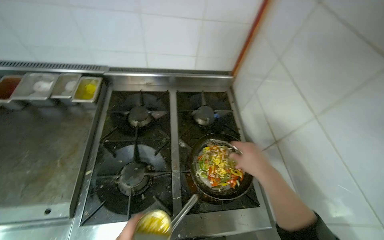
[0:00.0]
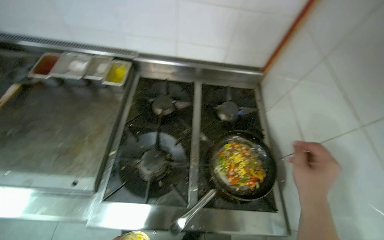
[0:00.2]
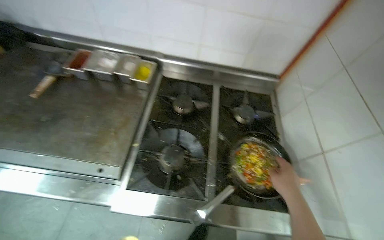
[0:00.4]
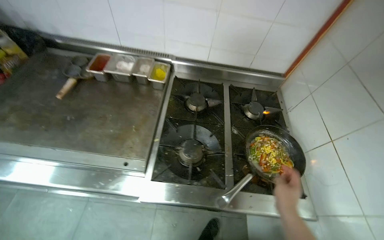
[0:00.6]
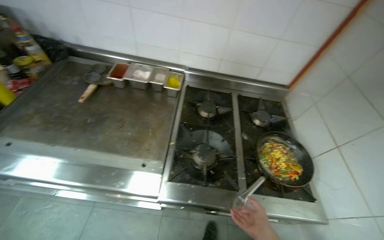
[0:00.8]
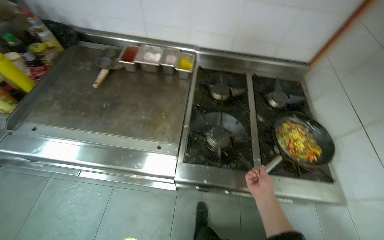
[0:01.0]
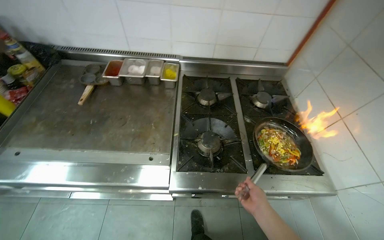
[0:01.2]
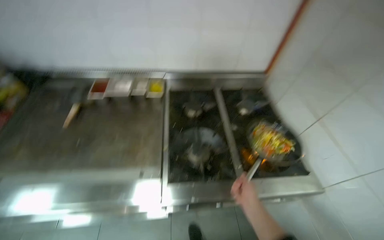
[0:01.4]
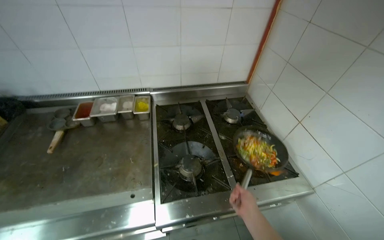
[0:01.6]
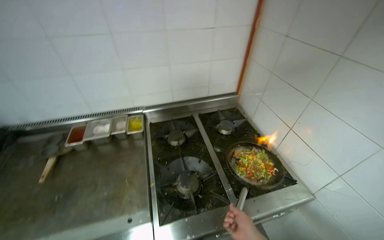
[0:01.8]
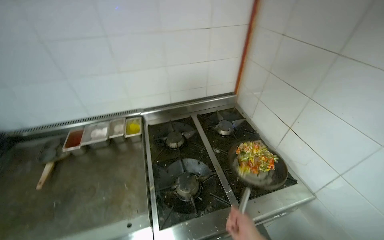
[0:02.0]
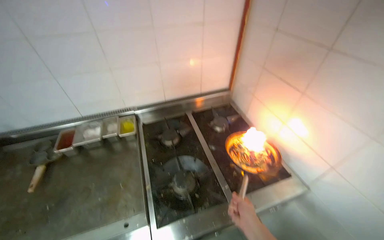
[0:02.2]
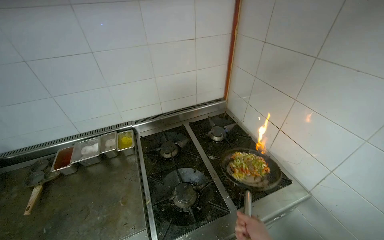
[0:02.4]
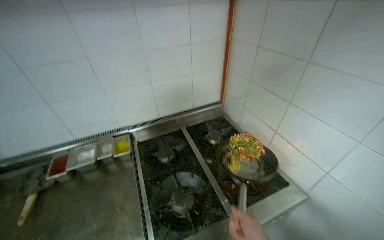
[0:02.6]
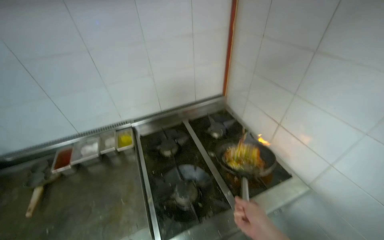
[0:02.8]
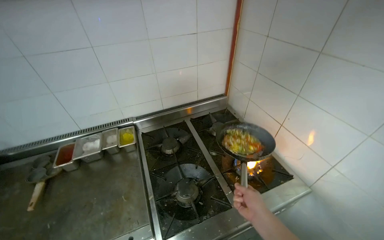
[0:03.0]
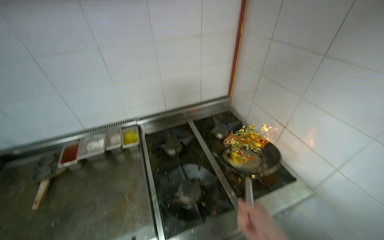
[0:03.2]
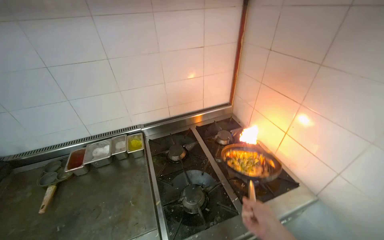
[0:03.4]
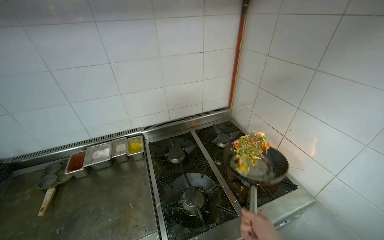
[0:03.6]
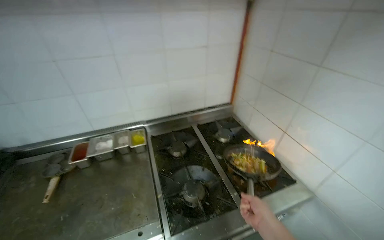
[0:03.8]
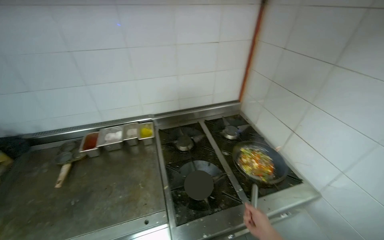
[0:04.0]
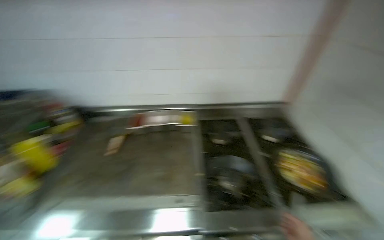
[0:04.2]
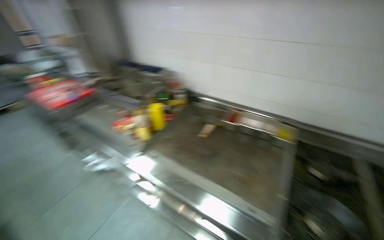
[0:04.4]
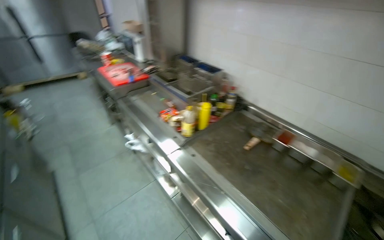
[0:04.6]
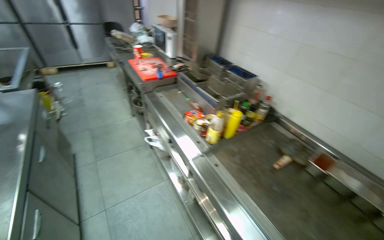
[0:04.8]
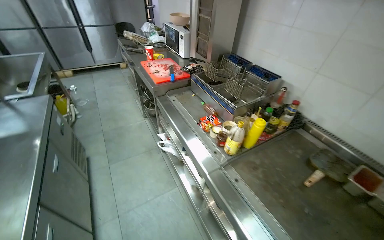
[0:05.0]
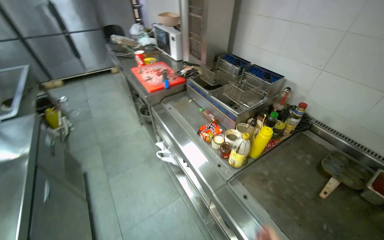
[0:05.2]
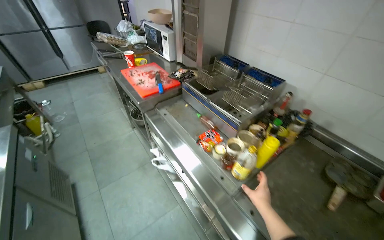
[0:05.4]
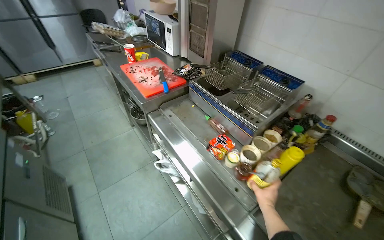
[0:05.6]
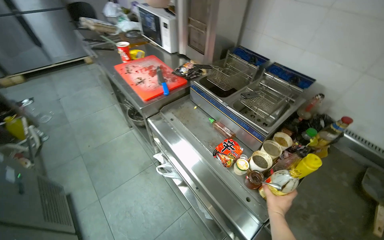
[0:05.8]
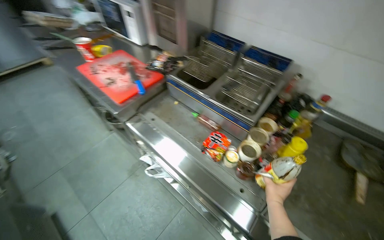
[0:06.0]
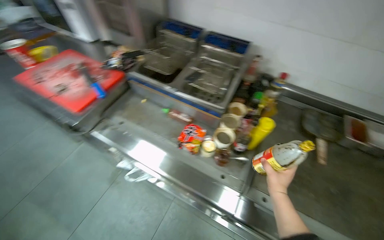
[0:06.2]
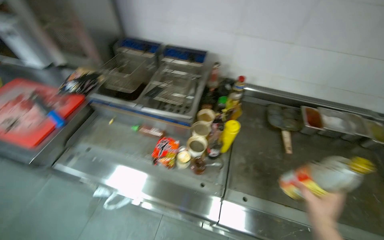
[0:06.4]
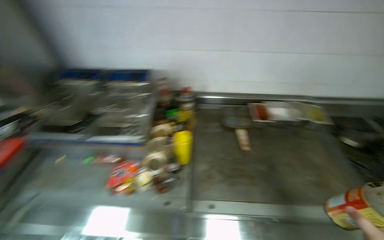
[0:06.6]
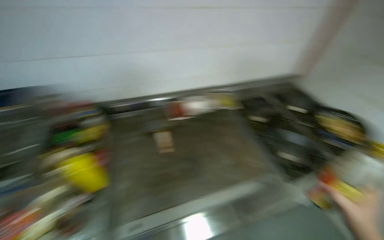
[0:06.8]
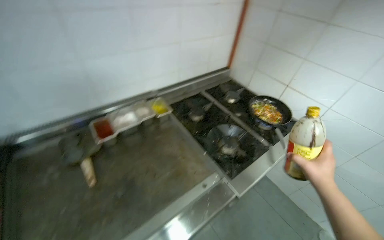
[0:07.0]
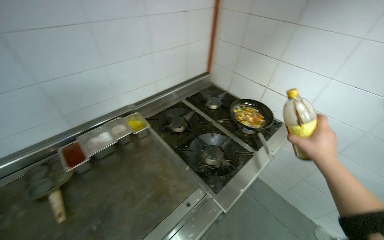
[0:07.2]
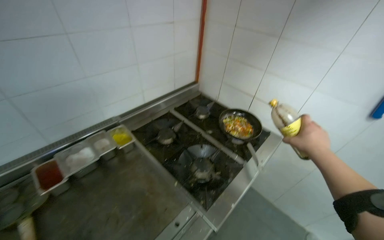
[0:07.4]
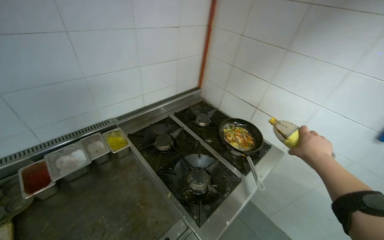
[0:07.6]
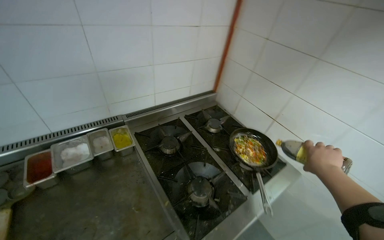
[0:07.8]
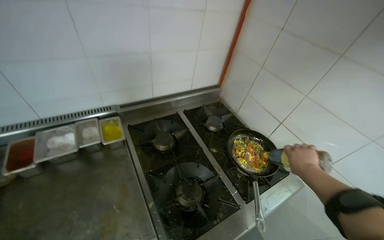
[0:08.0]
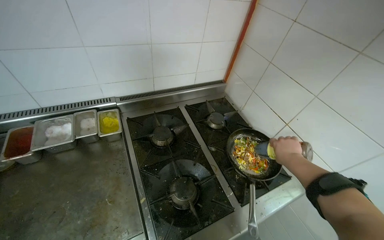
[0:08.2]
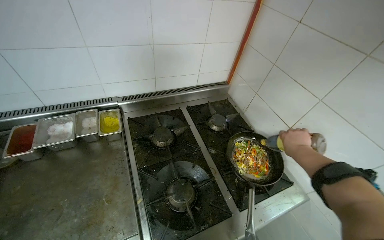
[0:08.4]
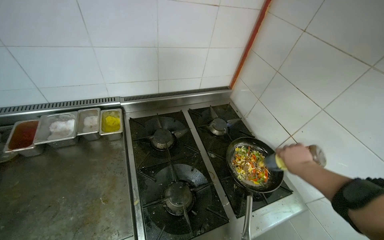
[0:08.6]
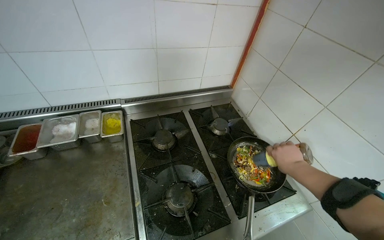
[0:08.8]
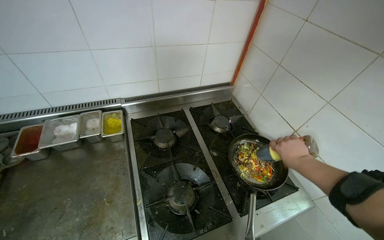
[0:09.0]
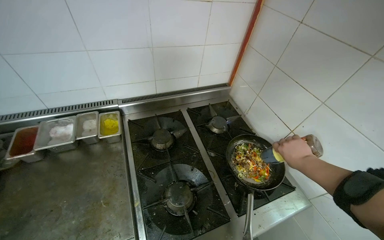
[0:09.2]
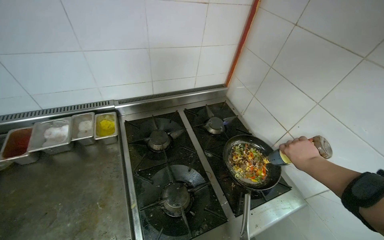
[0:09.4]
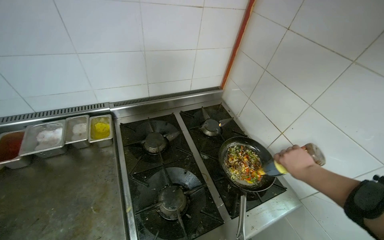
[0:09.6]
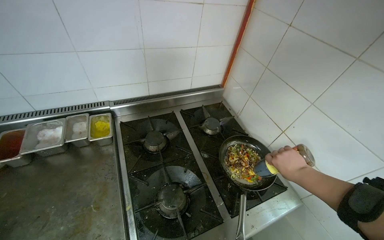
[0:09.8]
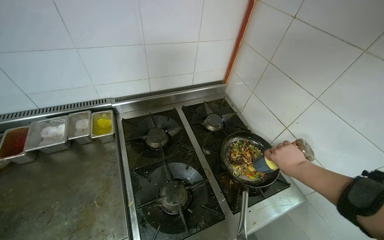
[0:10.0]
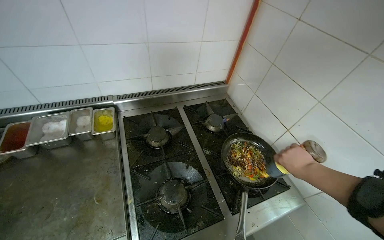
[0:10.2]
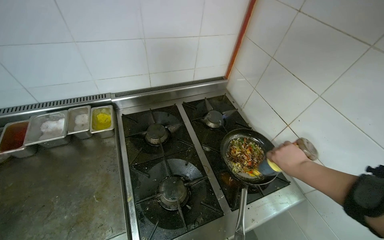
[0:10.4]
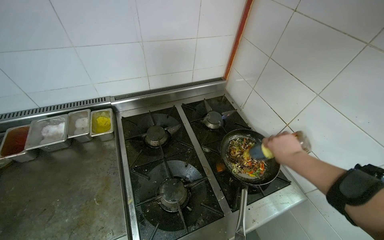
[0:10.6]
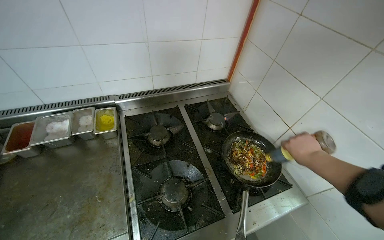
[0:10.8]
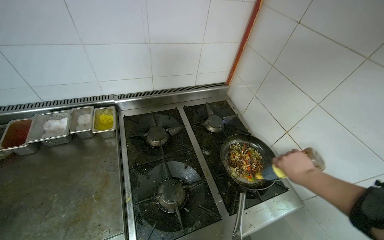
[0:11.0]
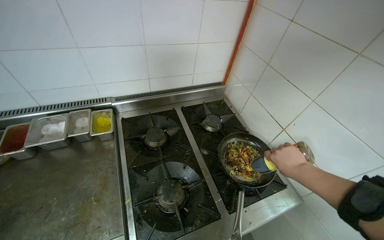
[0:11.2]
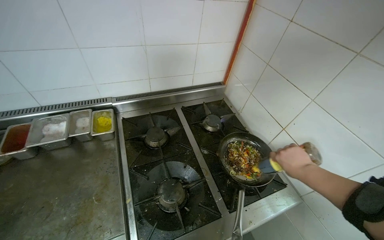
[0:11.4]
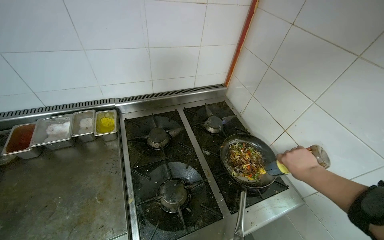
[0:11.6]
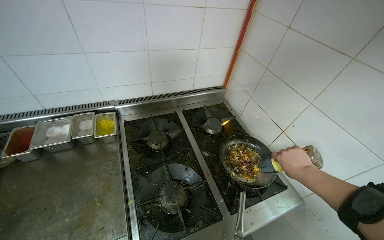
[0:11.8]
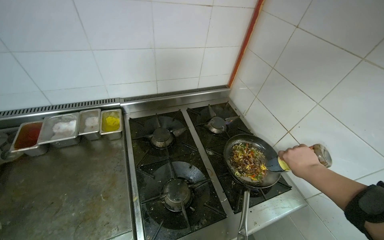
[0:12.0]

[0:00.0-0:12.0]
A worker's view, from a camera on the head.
Job: cooking food.
The whole recording: Cooking food in pan. The worker adds ingredients to a pan and stirs them on the stove.
0:00.0 to 0:01.6: The right hand travels down the picture by roughly 20 cm.
0:03.0 to 0:04.4: The wearer's head swings approximately 50 degrees to the left.
0:04.4 to 0:06.0: The camera travels some 90 cm. The camera pitches downward, by some 15 degrees.
0:06.0 to 0:07.6: The camera is carried roughly 90 cm. The head turns to the right by about 85 degrees.
0:07.6 to 0:09.0: The head turns to the left by about 25 degrees.

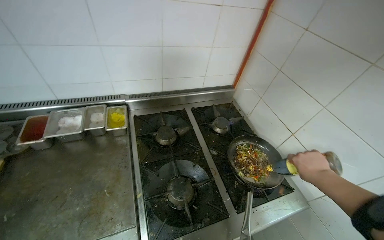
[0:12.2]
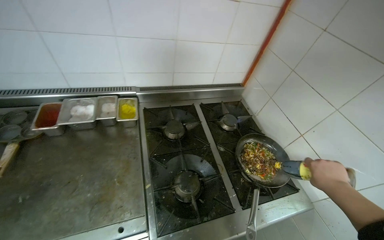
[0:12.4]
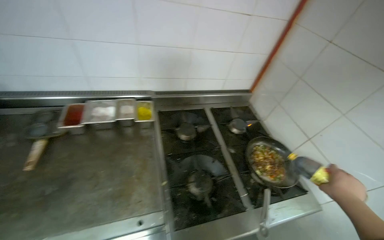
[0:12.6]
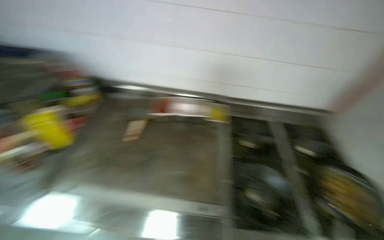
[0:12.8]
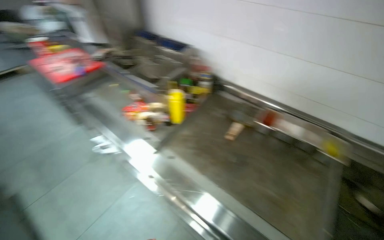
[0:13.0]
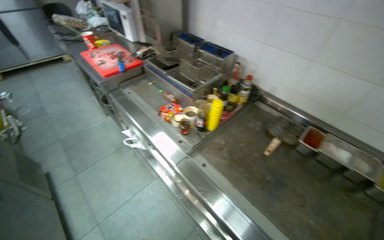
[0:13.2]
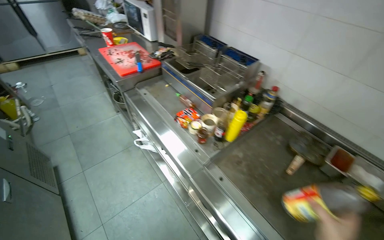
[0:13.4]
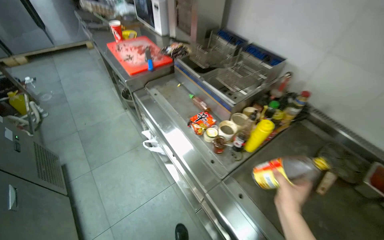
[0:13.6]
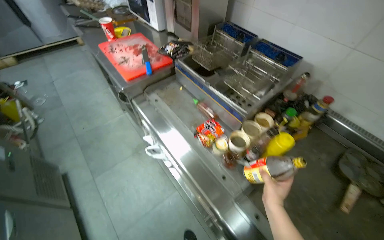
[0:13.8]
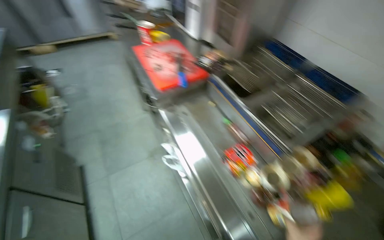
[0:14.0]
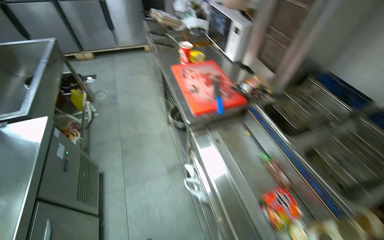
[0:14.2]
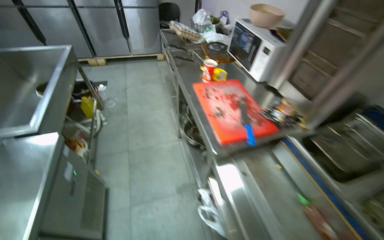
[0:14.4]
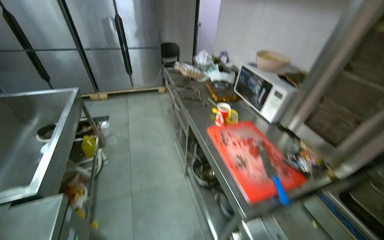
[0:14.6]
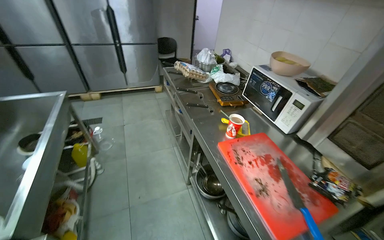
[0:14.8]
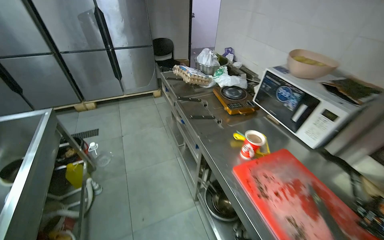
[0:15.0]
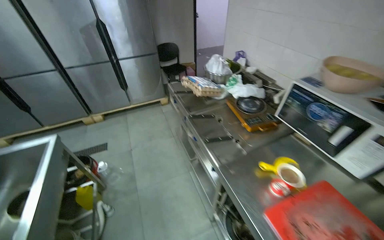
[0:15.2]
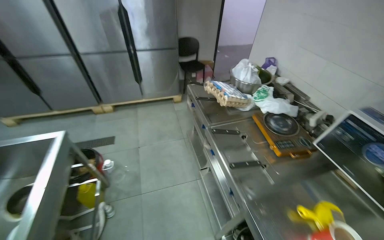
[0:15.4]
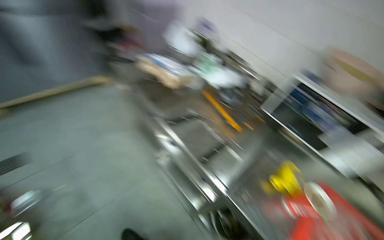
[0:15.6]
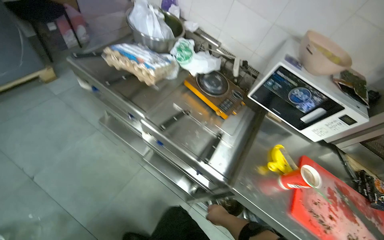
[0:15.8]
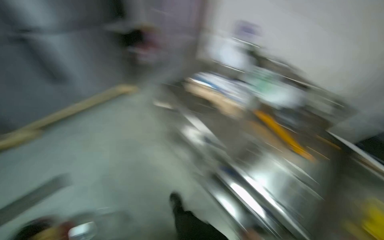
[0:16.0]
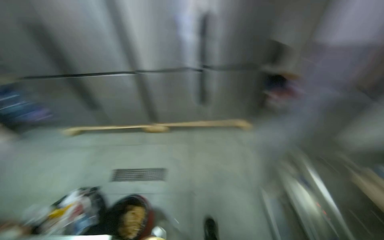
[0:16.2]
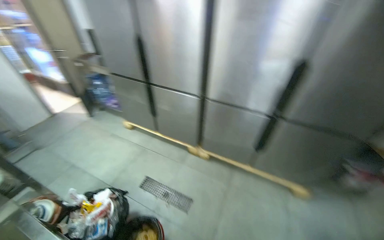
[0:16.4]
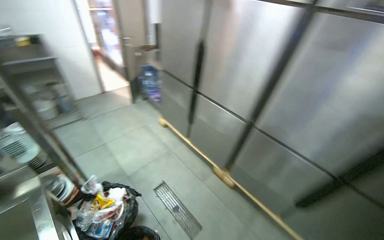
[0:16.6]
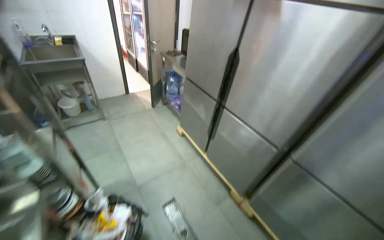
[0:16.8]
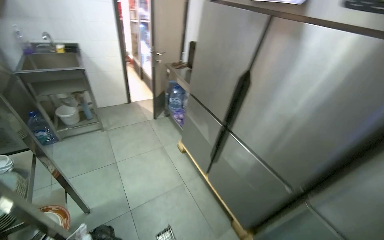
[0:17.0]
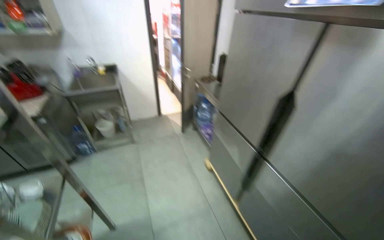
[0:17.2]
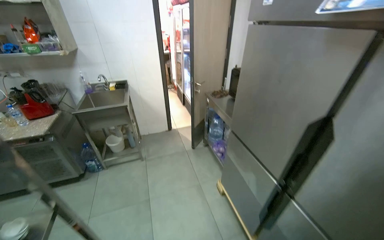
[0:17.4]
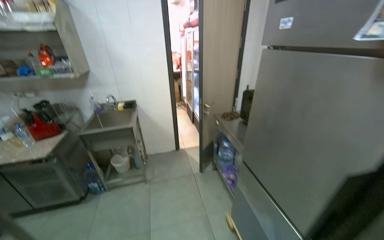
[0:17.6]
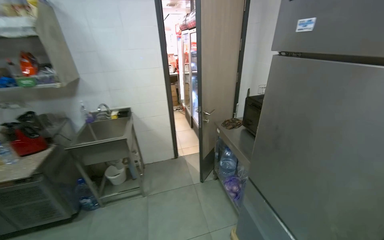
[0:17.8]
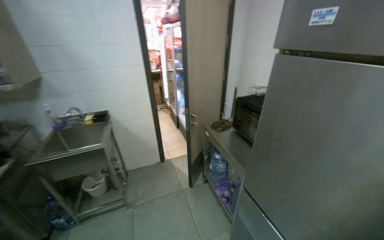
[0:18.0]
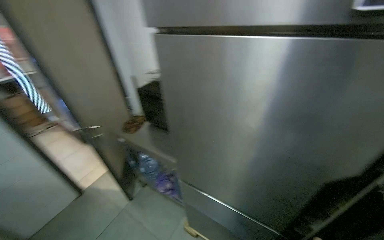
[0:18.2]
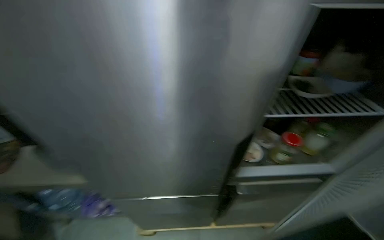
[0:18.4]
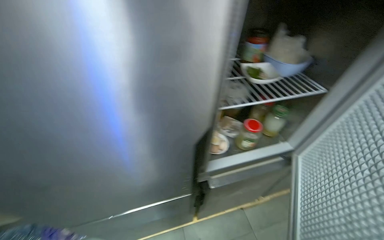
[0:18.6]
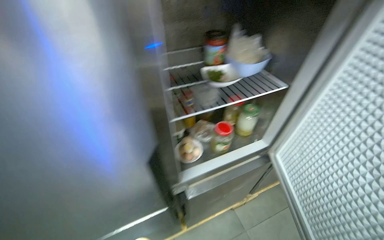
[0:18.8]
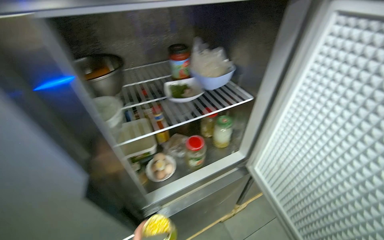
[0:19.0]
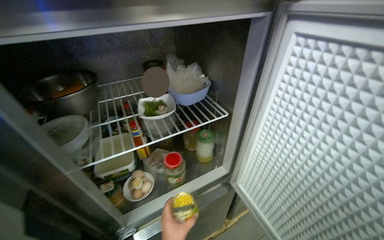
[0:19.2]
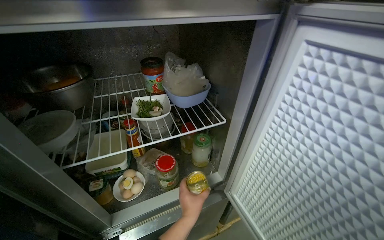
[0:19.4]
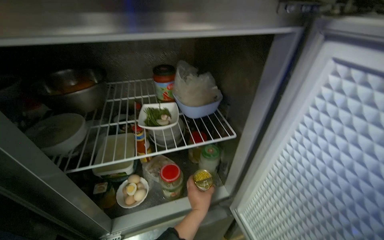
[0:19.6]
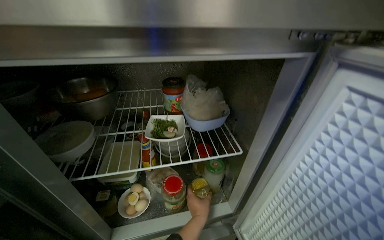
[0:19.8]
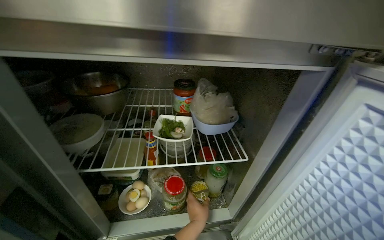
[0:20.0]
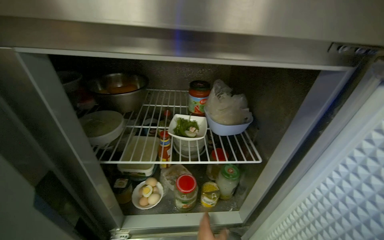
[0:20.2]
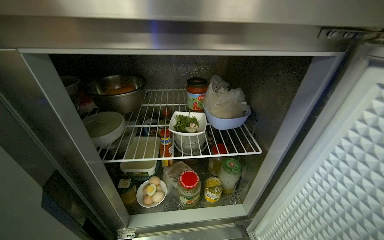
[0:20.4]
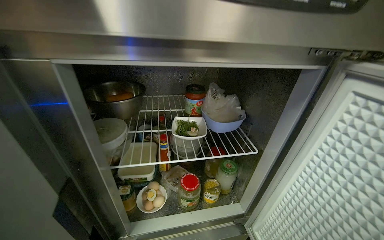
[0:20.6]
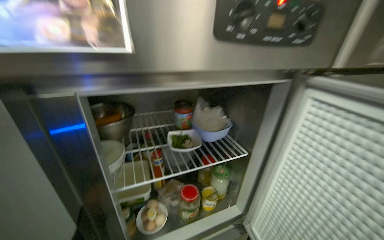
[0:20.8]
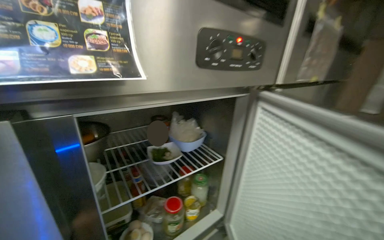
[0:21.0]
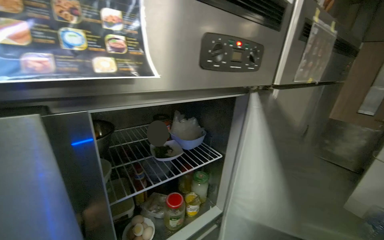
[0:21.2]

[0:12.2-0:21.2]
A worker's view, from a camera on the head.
Job: cooking food.
The whole recording: Cooking food in pan. The worker adds ingredients to a pan and stirs them on the stove.
0:12.2 to 0:13.8: The wearer moves roughly 1 m. The head rotates about 70 degrees to the left.
0:13.8 to 0:15.2: The camera is carried some 1.5 m. The head turns to the left by approximately 15 degrees. The view tilts roughly 15 degrees upward.
0:15.2 to 0:16.6: The camera travels about 1 m. The head turns to the left by approximately 65 degrees.
0:16.6 to 0:18.2: The wearer moves some 1.5 m.
0:18.2 to 0:19.8: The camera is carried roughly 60 cm. The head rotates roughly 45 degrees to the right.
0:19.8 to 0:21.2: The view pans to the right by about 25 degrees. The wearer looks some 15 degrees further upward.
